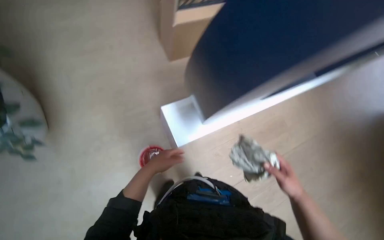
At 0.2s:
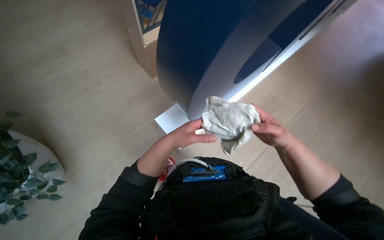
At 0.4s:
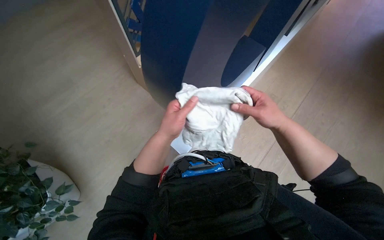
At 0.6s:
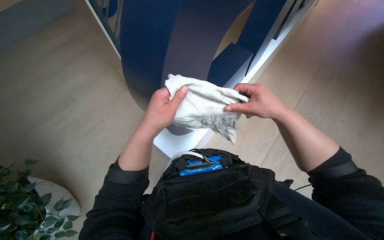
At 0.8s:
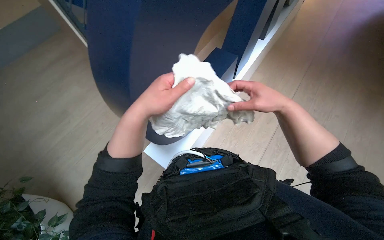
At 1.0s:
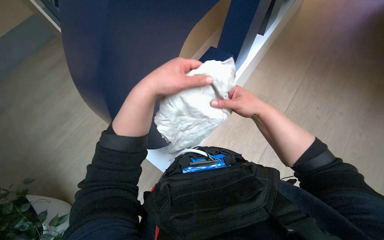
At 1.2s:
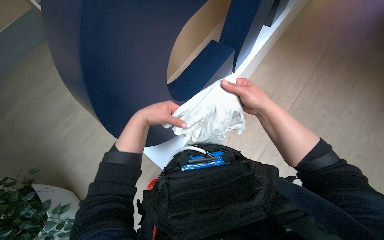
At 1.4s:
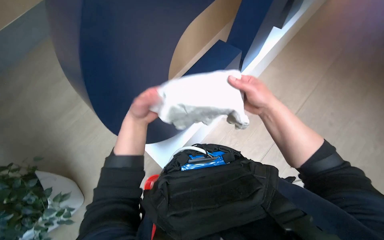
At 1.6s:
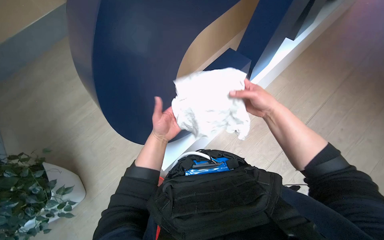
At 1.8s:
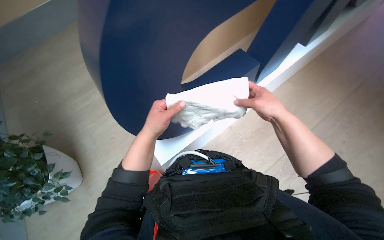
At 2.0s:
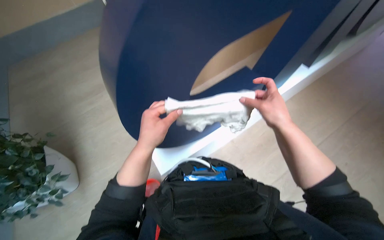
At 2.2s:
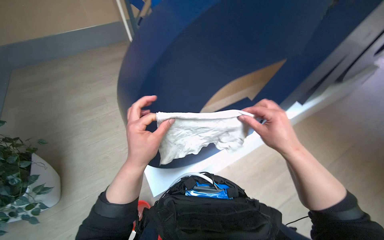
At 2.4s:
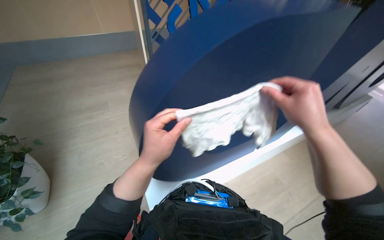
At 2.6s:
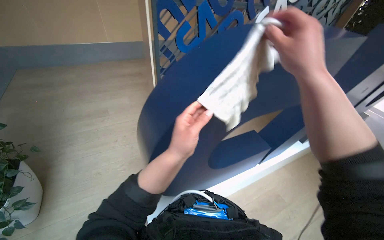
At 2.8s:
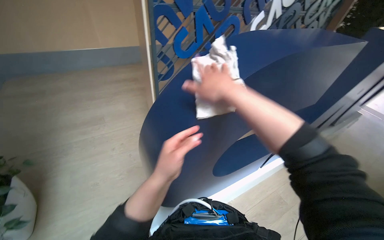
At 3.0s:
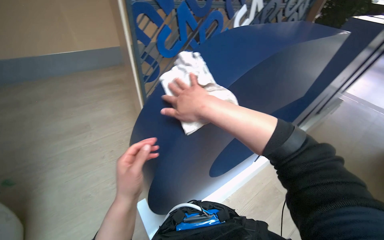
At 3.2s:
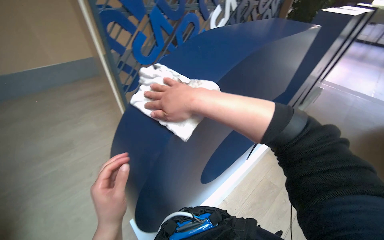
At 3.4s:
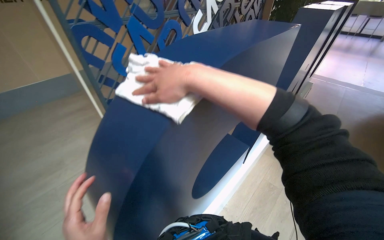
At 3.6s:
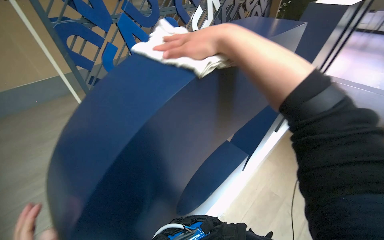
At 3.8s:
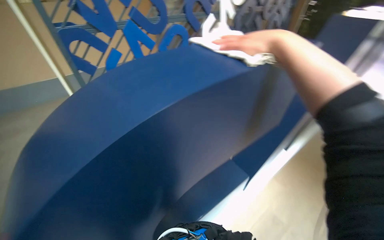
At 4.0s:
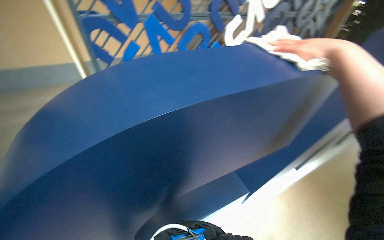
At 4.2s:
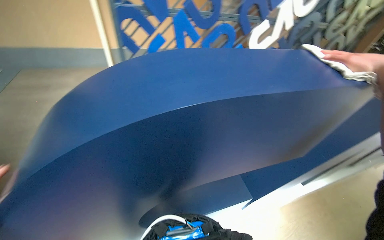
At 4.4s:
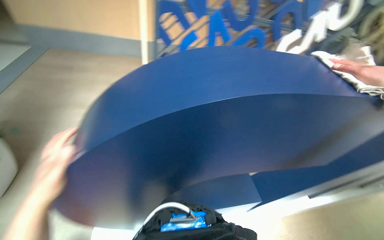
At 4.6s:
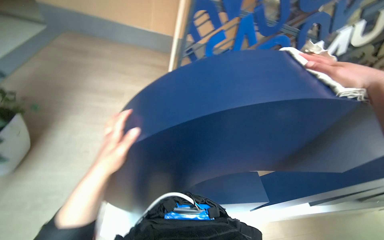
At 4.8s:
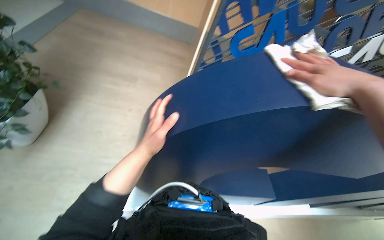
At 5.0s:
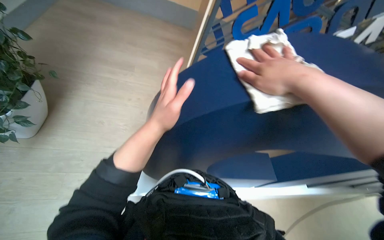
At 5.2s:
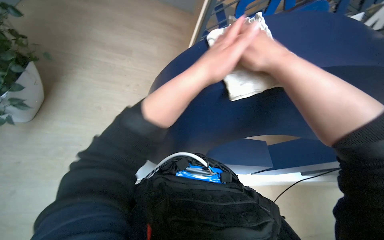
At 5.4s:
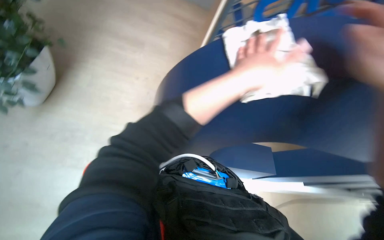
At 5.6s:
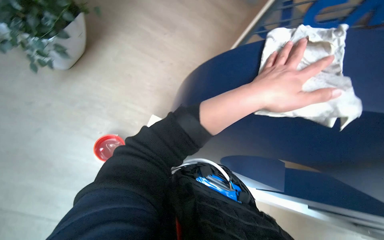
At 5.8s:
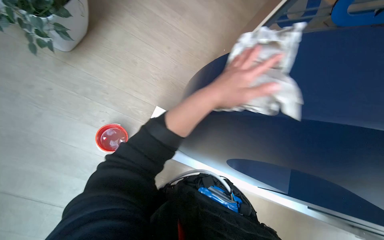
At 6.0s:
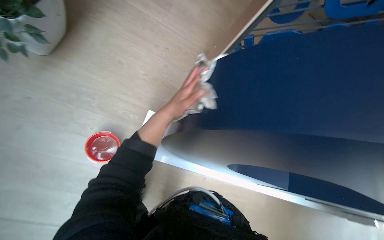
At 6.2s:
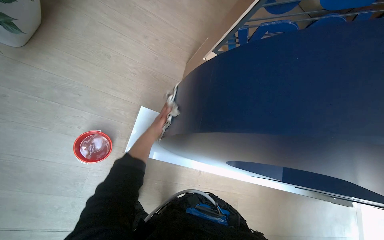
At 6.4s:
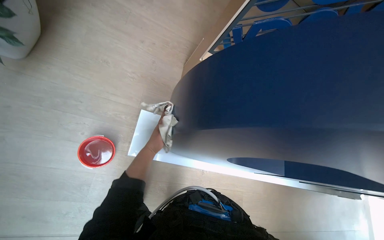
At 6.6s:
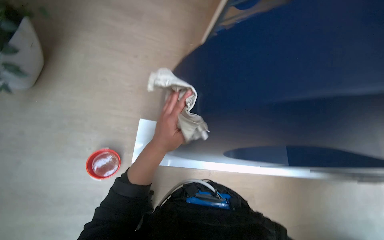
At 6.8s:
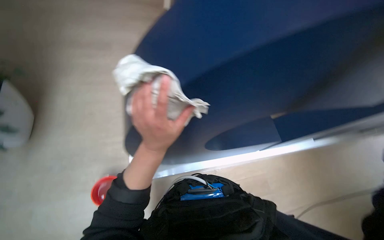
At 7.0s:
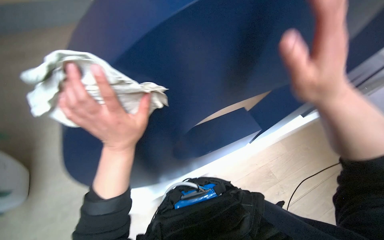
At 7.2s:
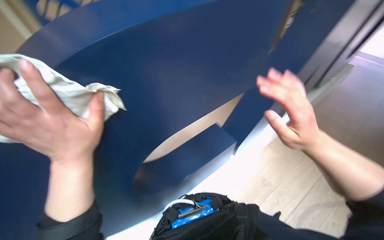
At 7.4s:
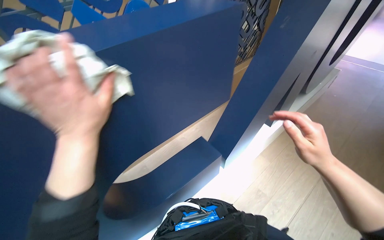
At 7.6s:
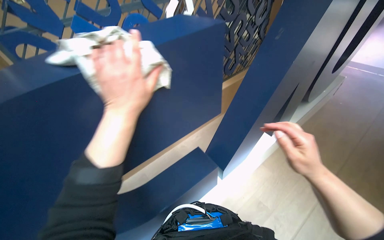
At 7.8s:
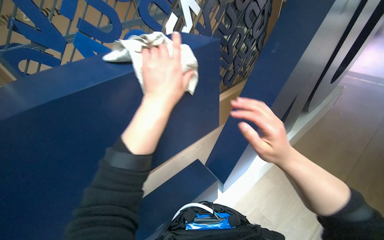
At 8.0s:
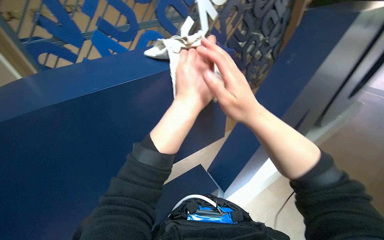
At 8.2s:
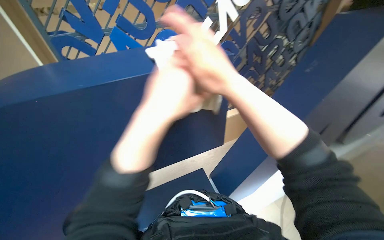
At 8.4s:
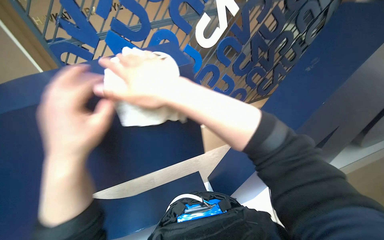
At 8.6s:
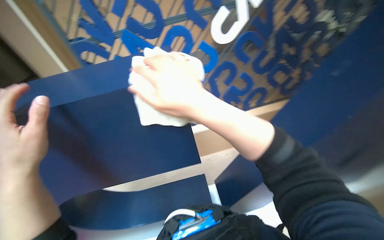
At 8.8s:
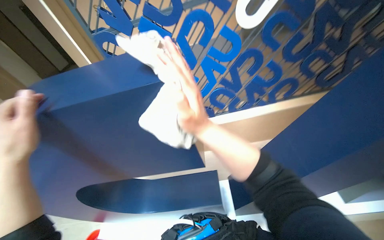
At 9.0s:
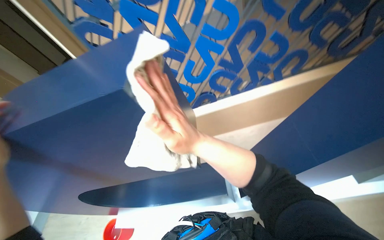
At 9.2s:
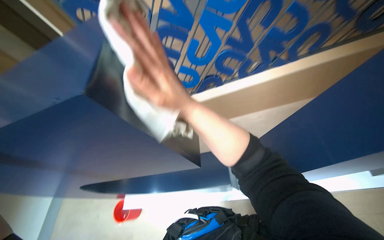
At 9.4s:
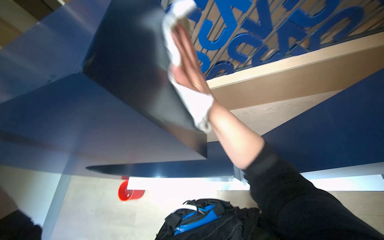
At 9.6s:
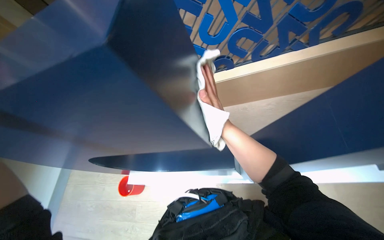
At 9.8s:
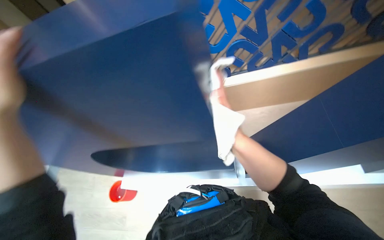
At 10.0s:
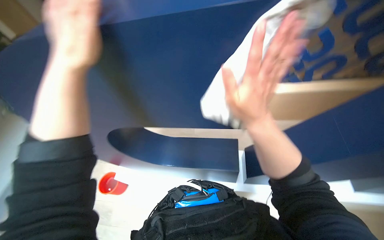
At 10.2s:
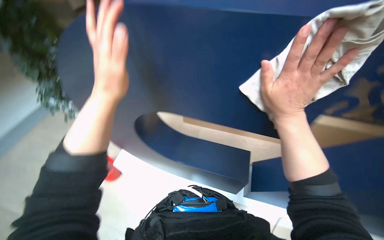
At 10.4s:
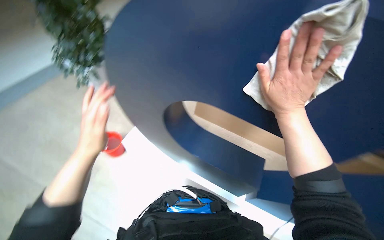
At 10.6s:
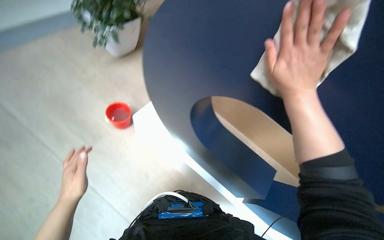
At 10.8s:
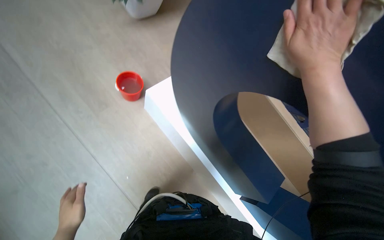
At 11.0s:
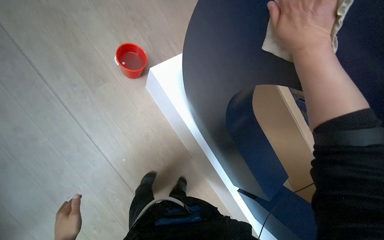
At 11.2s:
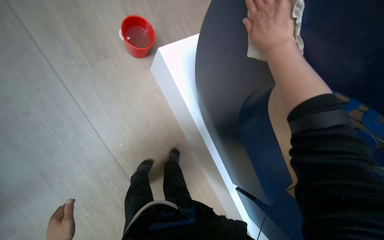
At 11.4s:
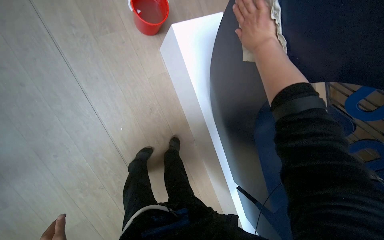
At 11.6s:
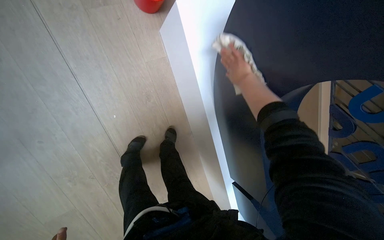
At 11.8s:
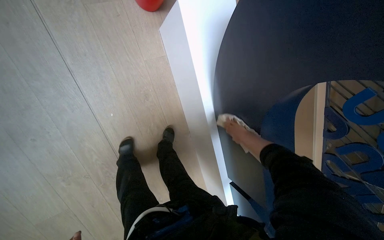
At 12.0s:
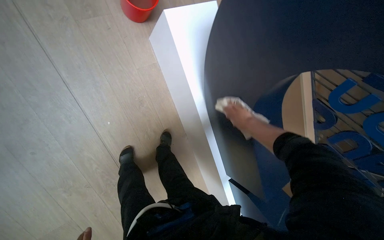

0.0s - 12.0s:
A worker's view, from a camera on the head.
Job: wiping surfaces.
The whole recording: Wiping blue display structure. The worker continues wiping the blue display structure with a white cloth.
0.0s - 1.6s: The wearer looks some 15 degrees further upward. The scene rotates counterclockwise by about 25 degrees.
1.6s - 3.0s: The view tips upward by some 20 degrees. The left hand travels nearer to the camera by some 15 cm, while the right hand shifts roughly 25 cm to the left and nearer to the camera.
3.0s - 4.4s: The head rotates some 20 degrees to the left.
4.4s - 6.0s: The view tilts roughly 25 degrees downward. Everything in view rotates about 30 degrees clockwise.
6.0s - 7.6s: The scene rotates counterclockwise by approximately 40 degrees.
7.6s - 9.0s: The head travels some 50 cm. The head turns to the left by some 35 degrees.
9.0s - 10.4s: Everything in view rotates about 25 degrees clockwise. The right hand travels to the right by some 10 cm, and goes farther from the camera and returns, about 25 cm each way.
10.4s - 12.0s: The wearer looks some 15 degrees further downward. The right hand moves farther from the camera, some 35 cm.

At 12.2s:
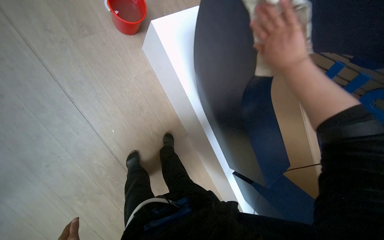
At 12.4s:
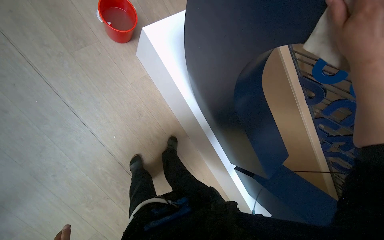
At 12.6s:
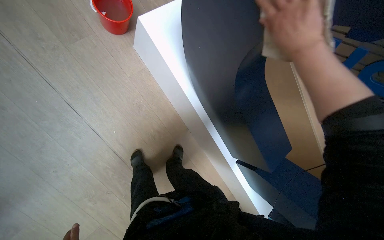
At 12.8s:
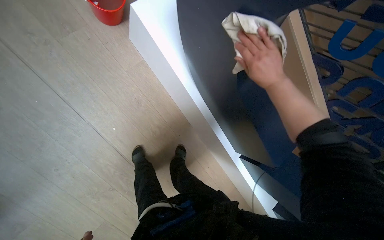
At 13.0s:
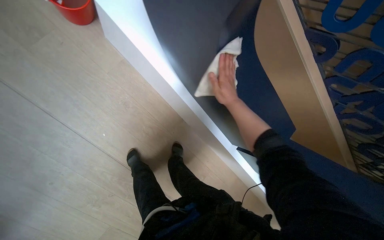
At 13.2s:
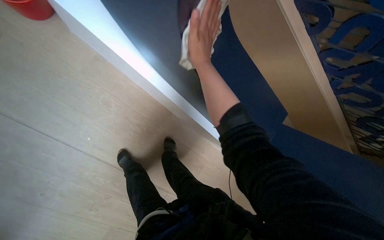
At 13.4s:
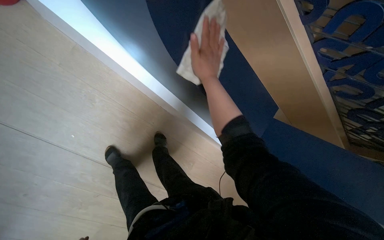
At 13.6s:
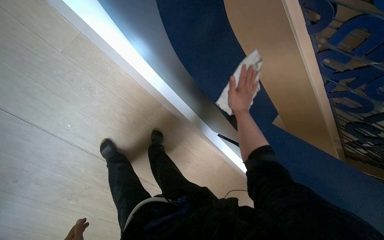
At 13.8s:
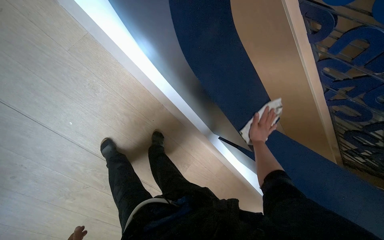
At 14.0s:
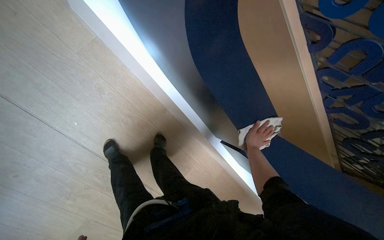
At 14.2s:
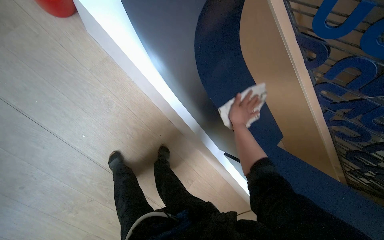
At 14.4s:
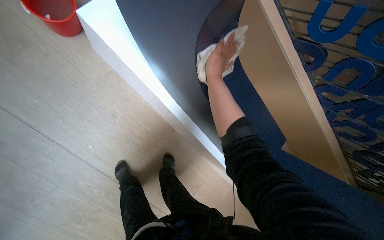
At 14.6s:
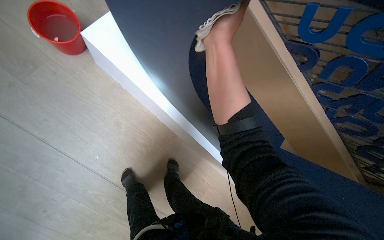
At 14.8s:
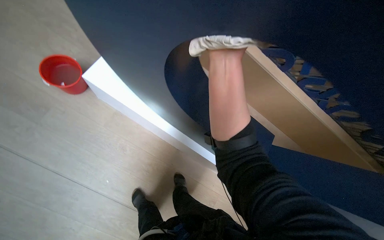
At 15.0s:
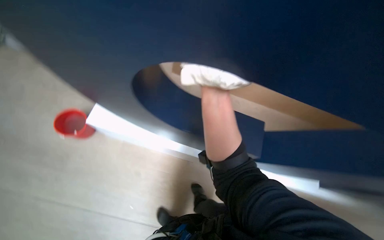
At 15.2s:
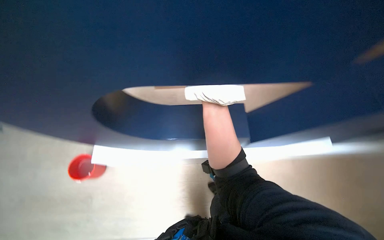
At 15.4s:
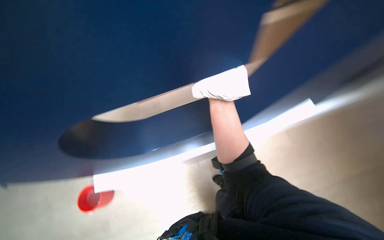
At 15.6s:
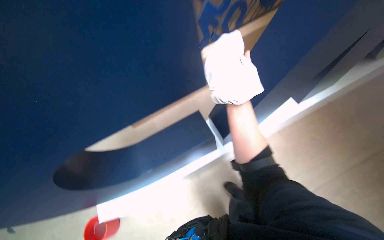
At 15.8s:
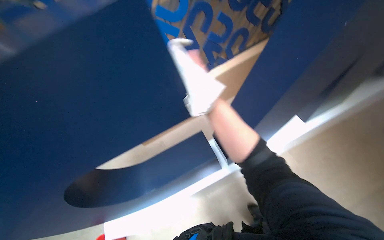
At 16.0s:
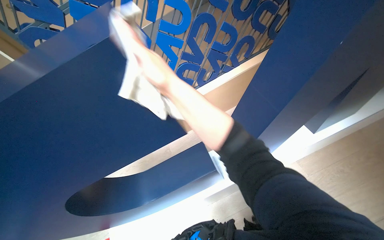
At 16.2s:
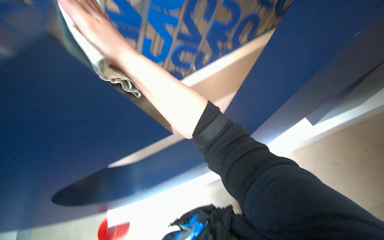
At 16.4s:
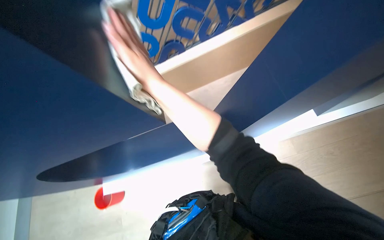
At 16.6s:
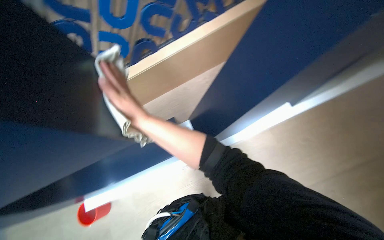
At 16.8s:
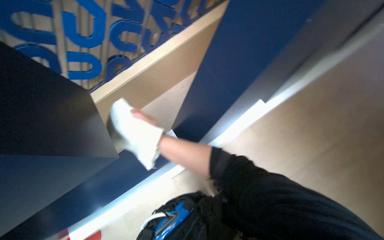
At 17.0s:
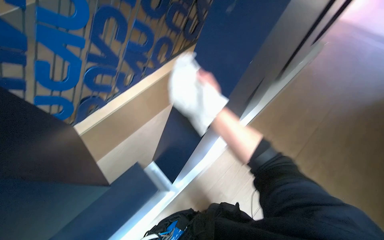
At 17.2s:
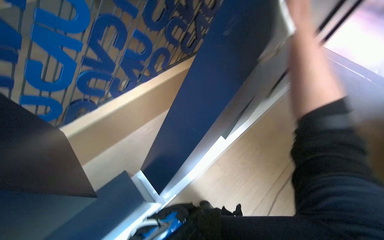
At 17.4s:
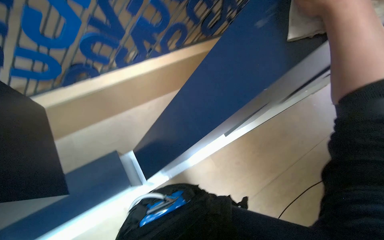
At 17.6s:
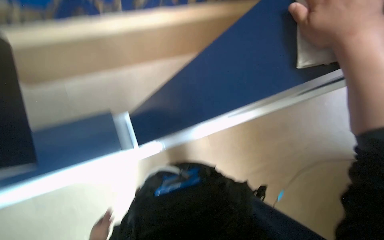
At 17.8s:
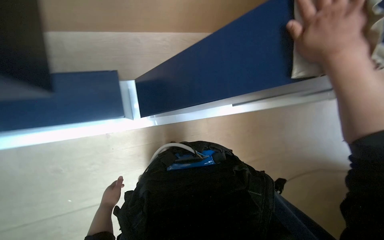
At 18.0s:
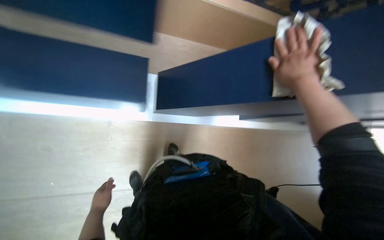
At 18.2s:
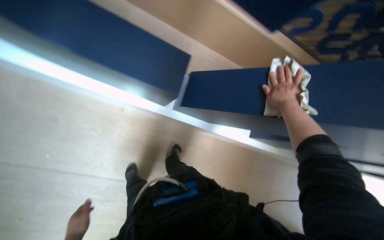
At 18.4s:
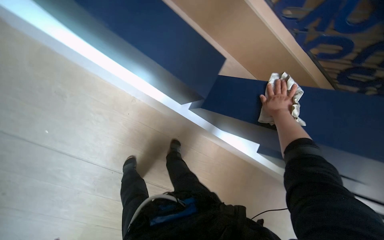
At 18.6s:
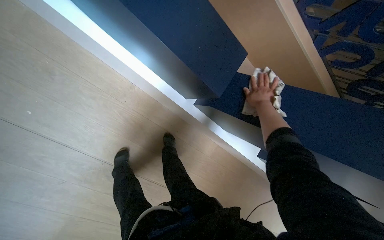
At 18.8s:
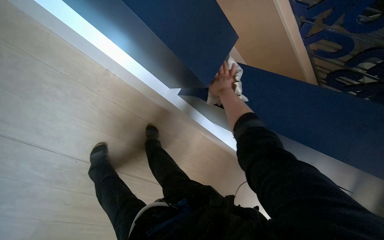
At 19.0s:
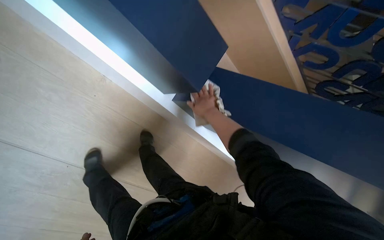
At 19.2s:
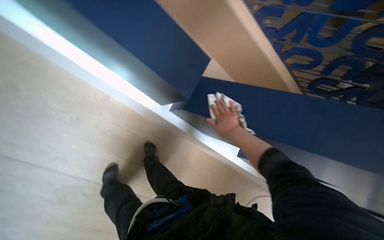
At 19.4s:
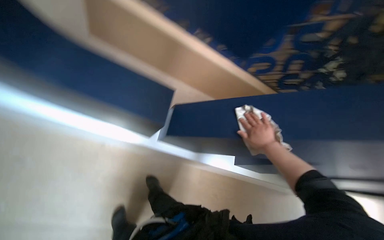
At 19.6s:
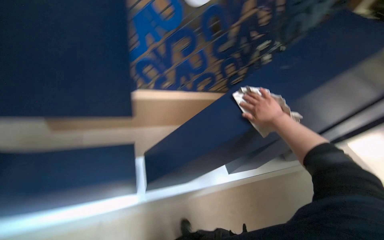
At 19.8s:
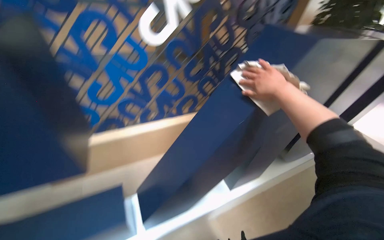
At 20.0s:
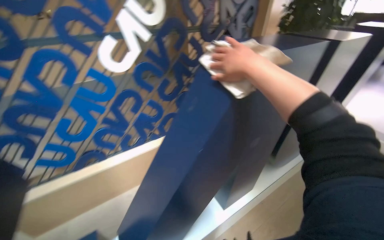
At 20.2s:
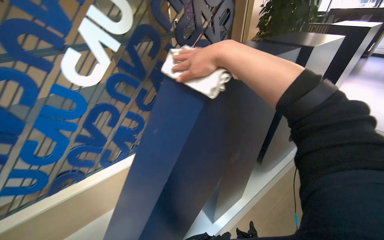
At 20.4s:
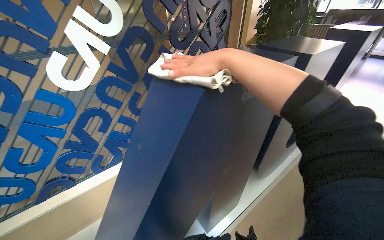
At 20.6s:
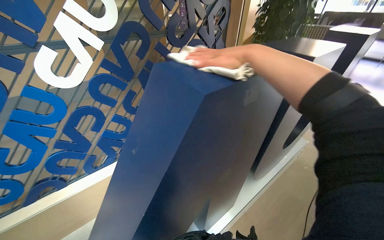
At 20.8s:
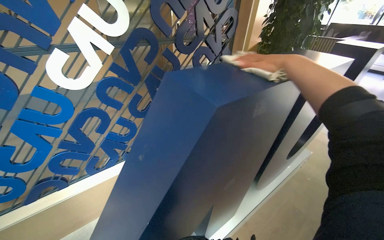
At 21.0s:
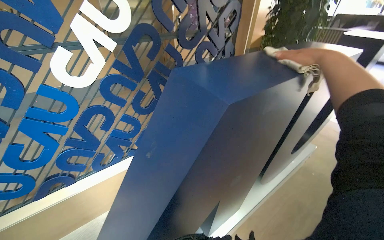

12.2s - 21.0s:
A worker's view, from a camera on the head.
Job: wiping surfaces.
The whole recording: Wiping blue display structure. The worker continues wiping the blue display structure with a white cloth.
12.2s - 13.6s: The view tilts roughly 15 degrees downward. The right hand swings left and right, approximately 25 cm each way, with 2 reversals.
13.6s - 15.2s: The view tips upward by about 20 degrees. The scene rotates counterclockwise by approximately 35 degrees.
16.6s - 18.0s: The camera is aimed some 25 degrees further to the right.
18.0s - 19.6s: The wearer's head swings roughly 30 degrees to the right. The view tips upward by roughly 20 degrees.
19.6s - 21.0s: The camera travels about 40 cm.
